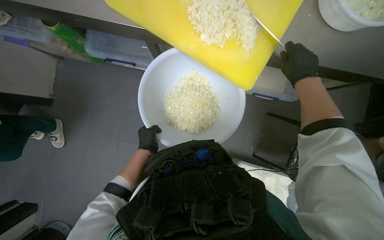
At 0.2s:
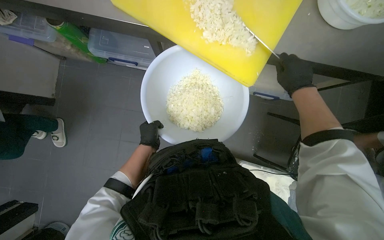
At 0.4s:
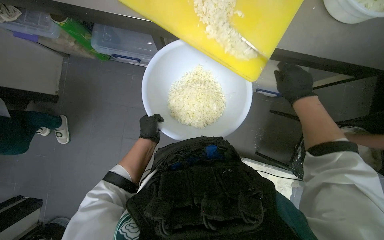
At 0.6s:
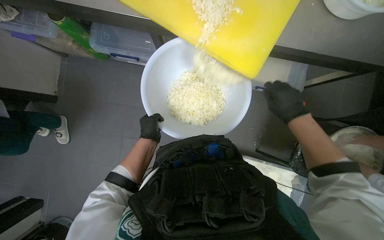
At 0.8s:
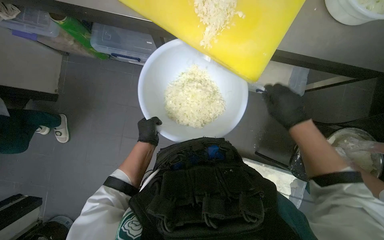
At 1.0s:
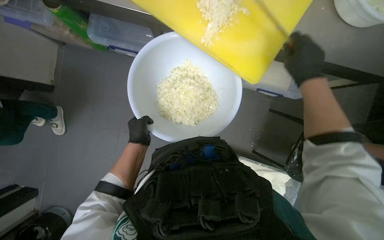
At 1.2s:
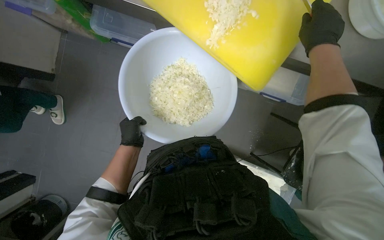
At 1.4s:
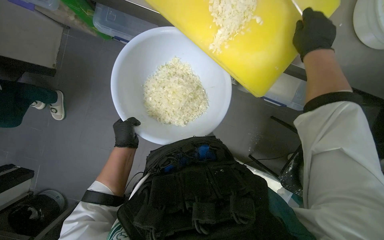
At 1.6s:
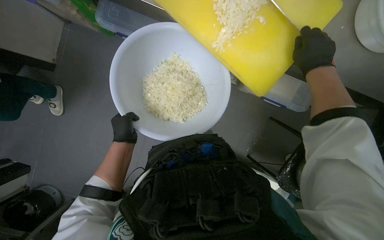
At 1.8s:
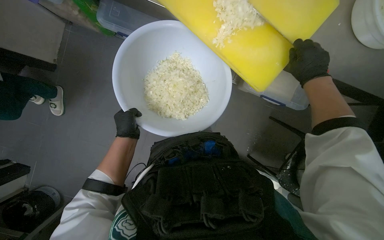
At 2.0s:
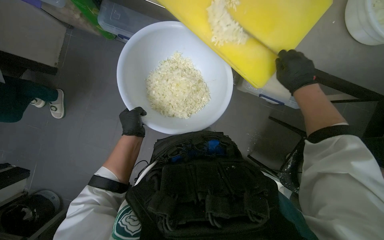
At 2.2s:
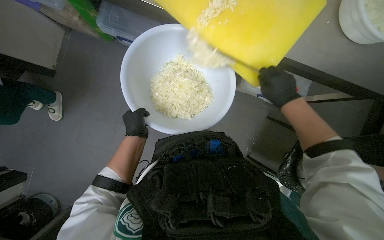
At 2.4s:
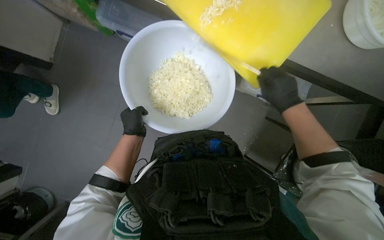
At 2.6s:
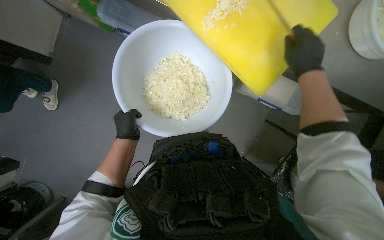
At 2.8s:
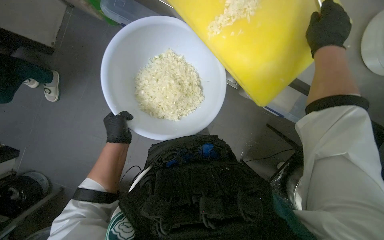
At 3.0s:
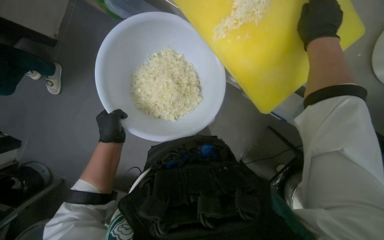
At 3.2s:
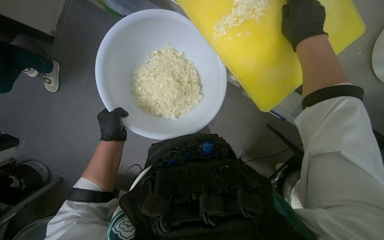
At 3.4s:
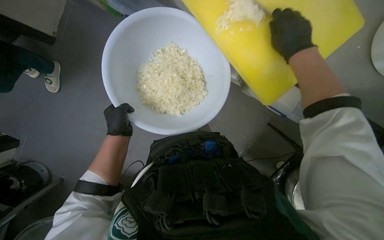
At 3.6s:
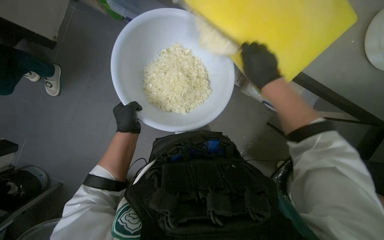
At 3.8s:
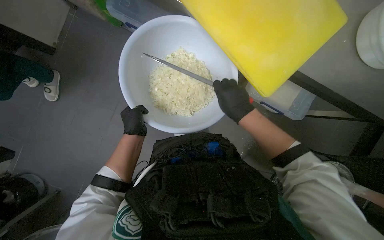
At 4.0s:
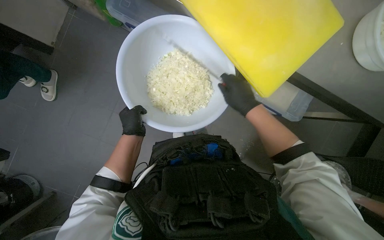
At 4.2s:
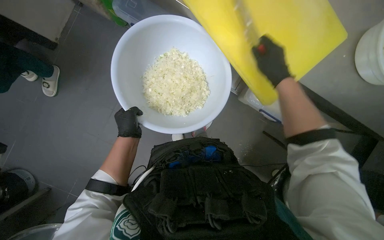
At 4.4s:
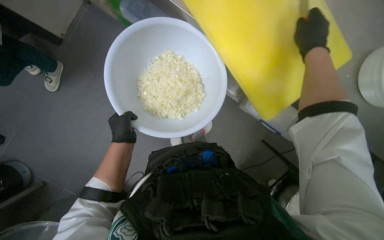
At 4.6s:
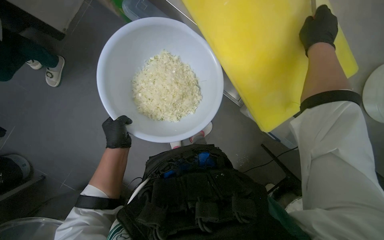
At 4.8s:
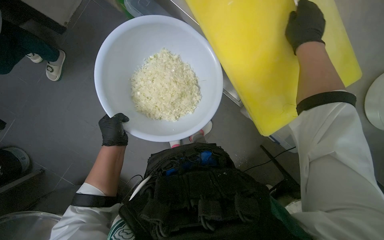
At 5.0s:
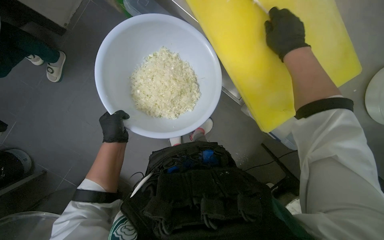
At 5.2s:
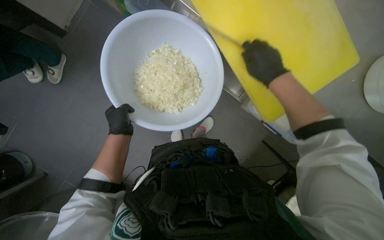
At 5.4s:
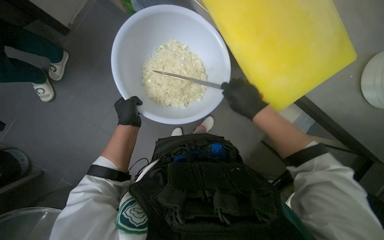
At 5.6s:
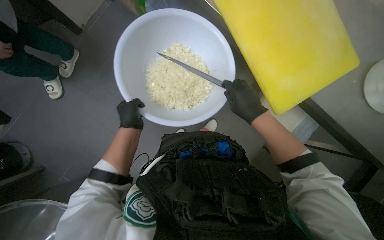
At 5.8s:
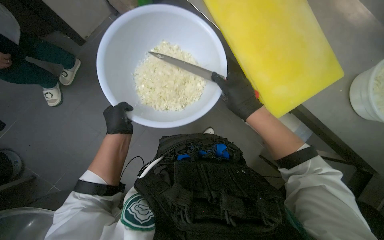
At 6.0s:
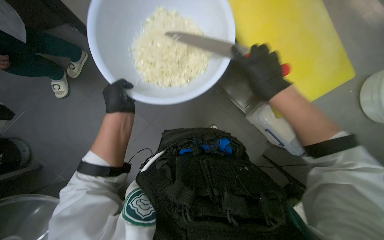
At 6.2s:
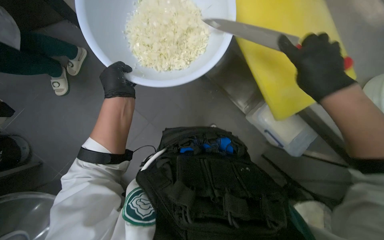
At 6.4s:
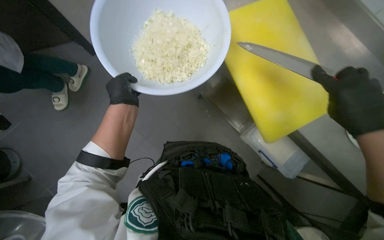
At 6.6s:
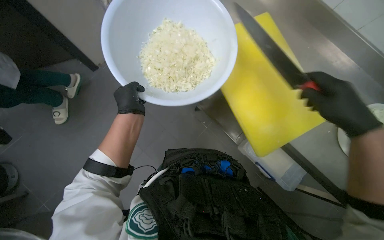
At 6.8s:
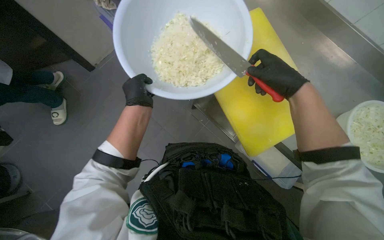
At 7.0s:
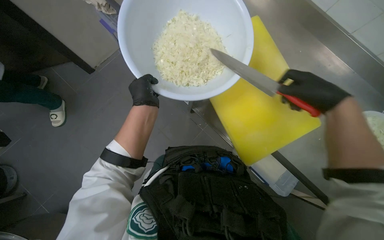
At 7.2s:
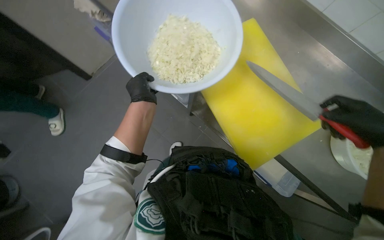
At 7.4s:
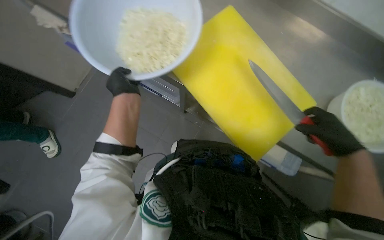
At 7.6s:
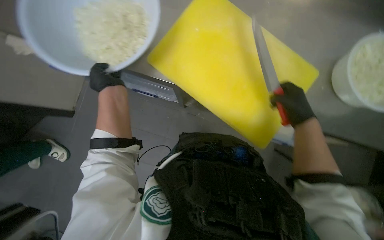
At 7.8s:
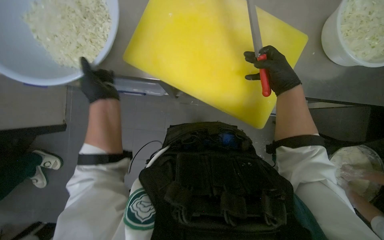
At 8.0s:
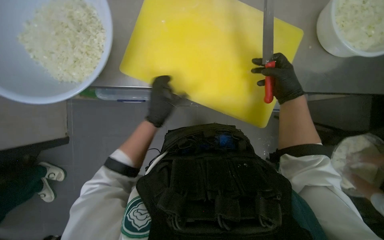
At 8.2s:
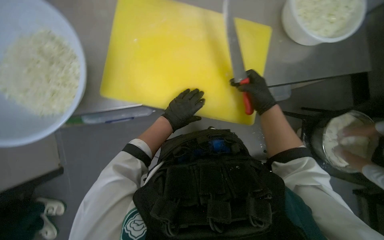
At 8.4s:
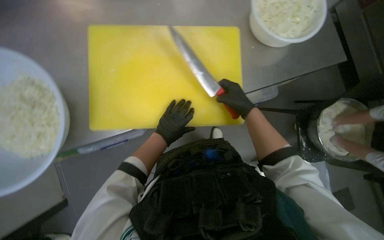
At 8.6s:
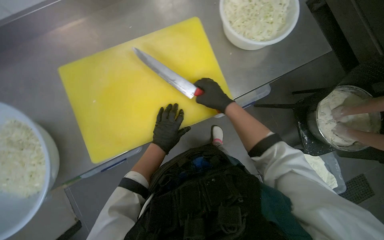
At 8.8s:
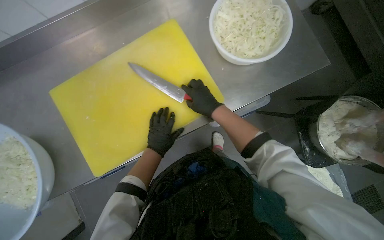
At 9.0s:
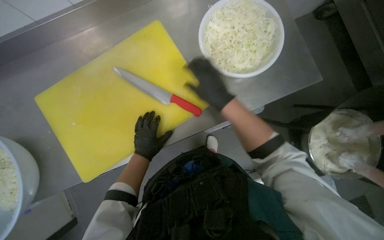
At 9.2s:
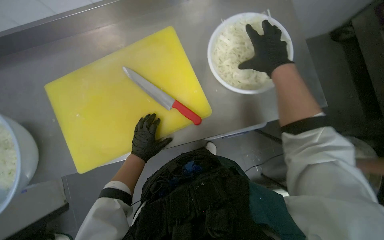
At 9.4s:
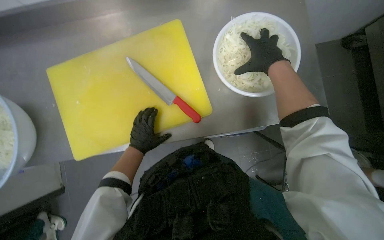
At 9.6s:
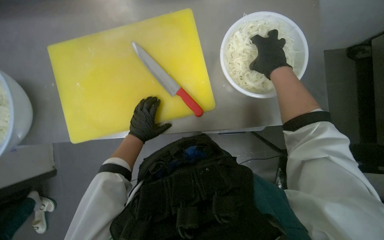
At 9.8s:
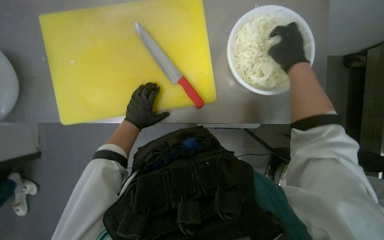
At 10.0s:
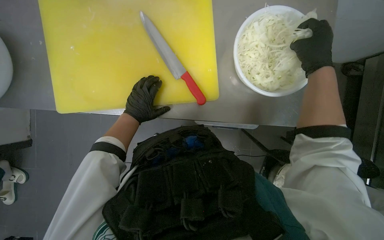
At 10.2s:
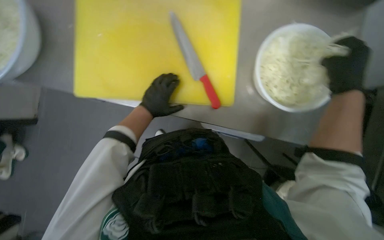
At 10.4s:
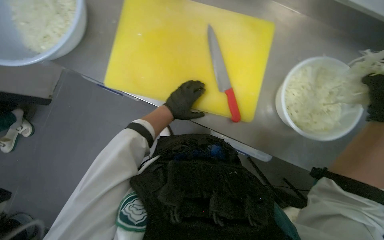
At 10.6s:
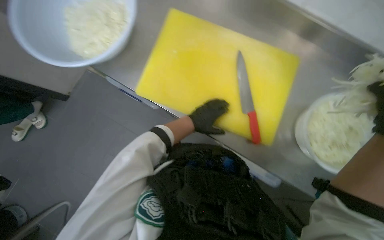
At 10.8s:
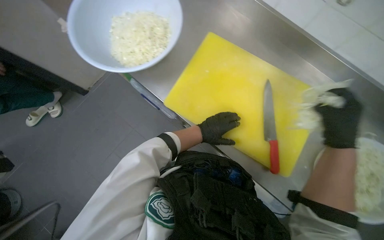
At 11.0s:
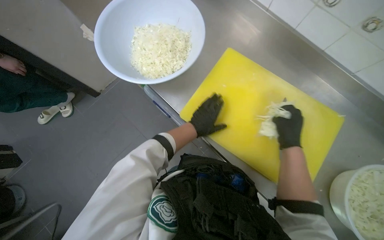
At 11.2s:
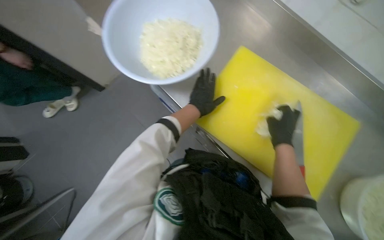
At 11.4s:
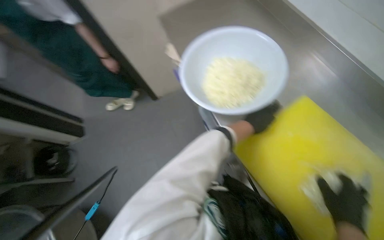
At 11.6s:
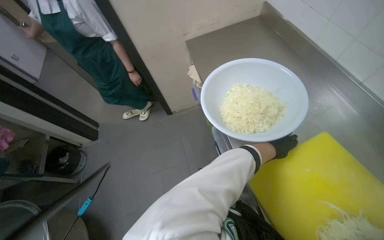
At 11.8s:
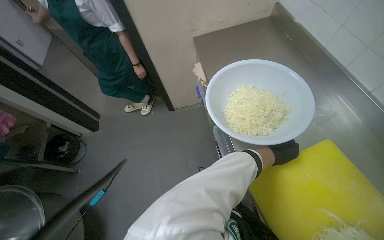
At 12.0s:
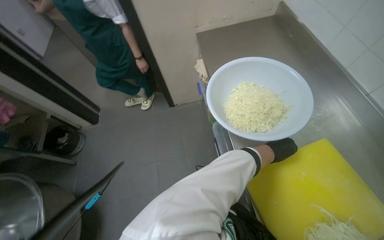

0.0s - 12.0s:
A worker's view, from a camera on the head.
Job: preparing food.
The whole recording: Chopping onions. The worker chops another piece of onion on the yellow cutting board.
0.0s - 1.6s: The right hand reaches some 10 cm down the picture, then returns.
1.6s - 3.0s: The right hand moves up the picture, about 10 cm.
3.0s - 4.4s: The right hand moves roughly 25 cm down the picture and comes back.
4.4s - 6.0s: The right hand travels to the left and down the picture by approximately 20 cm.
6.0s - 7.6s: The right hand moves left and right over approximately 20 cm, changing direction 3 times, while the left hand travels up the picture by approximately 10 cm.
7.6s - 9.0s: The view tilts about 15 degrees upward. The scene rotates counterclockwise by about 30 degrees. The left hand goes approximately 20 cm to the right.
9.0s - 10.4s: The scene rotates clockwise by some 45 degrees.
10.4s - 12.0s: The head turns to the left by approximately 60 degrees. The view tips upward by roughly 30 degrees.

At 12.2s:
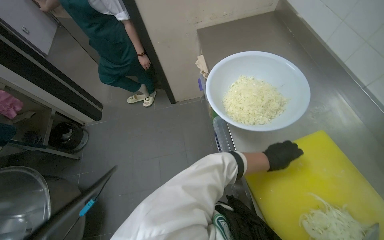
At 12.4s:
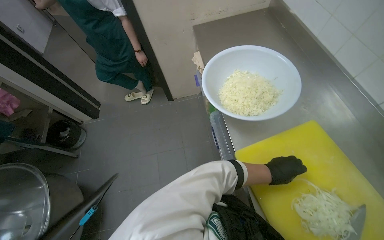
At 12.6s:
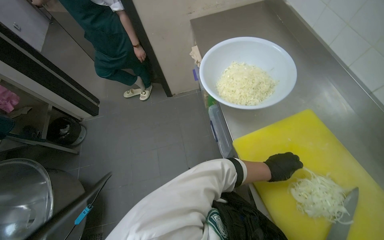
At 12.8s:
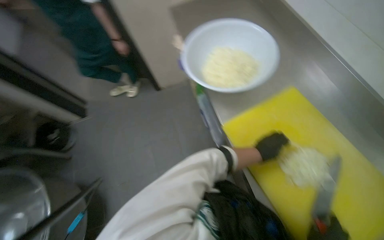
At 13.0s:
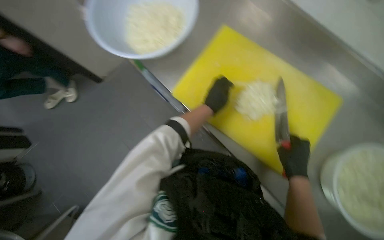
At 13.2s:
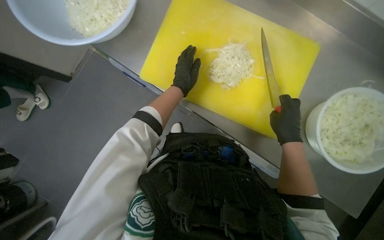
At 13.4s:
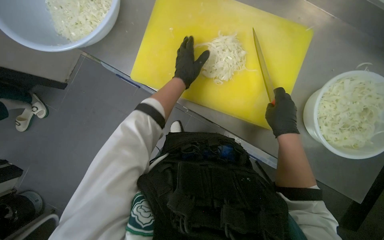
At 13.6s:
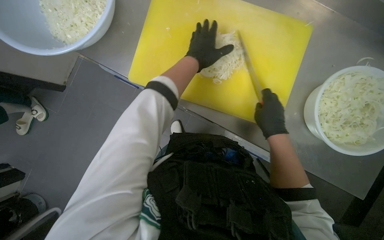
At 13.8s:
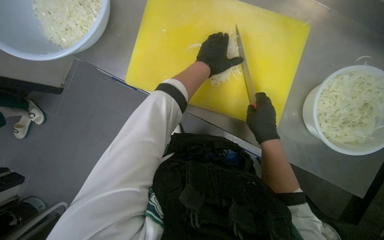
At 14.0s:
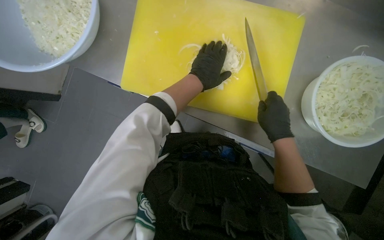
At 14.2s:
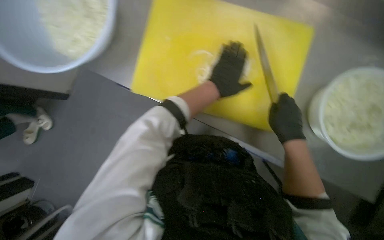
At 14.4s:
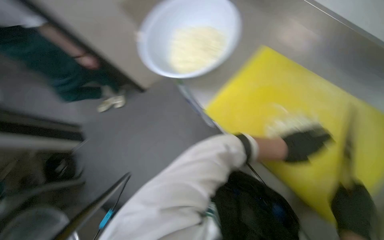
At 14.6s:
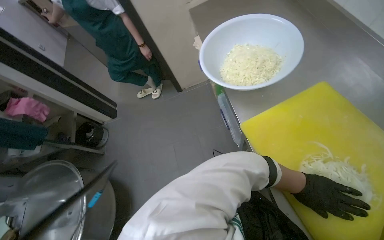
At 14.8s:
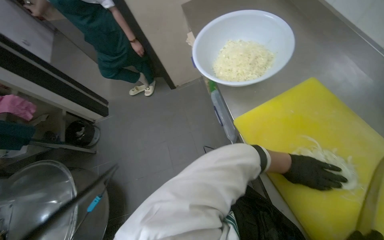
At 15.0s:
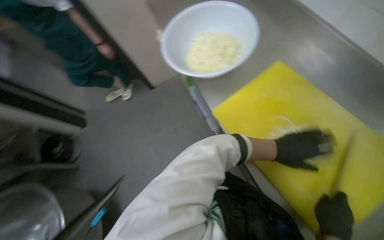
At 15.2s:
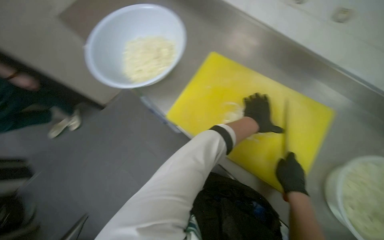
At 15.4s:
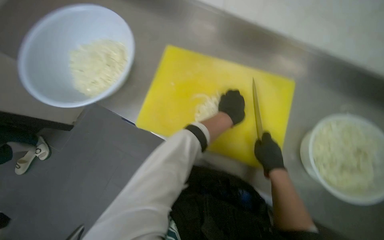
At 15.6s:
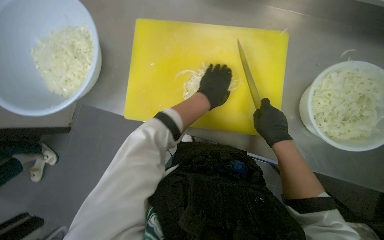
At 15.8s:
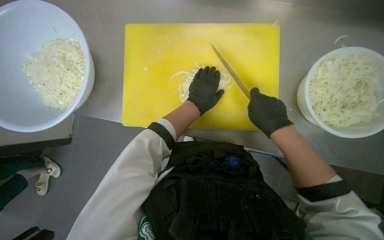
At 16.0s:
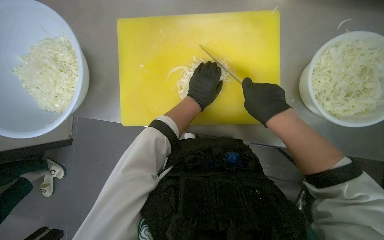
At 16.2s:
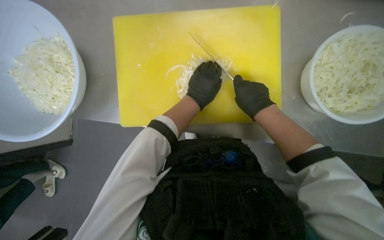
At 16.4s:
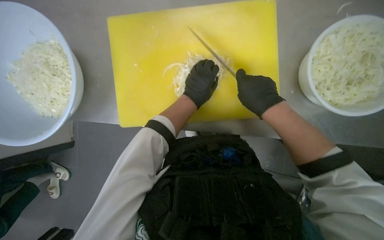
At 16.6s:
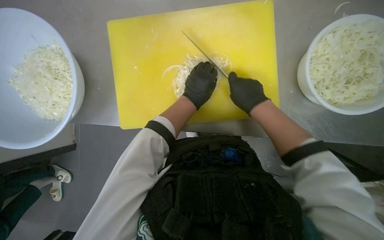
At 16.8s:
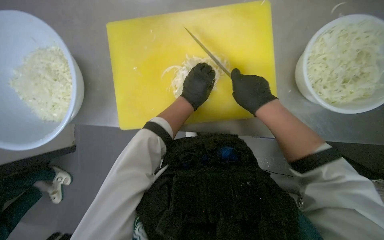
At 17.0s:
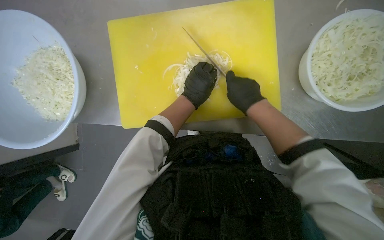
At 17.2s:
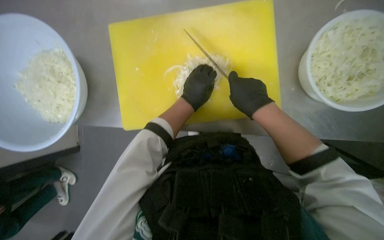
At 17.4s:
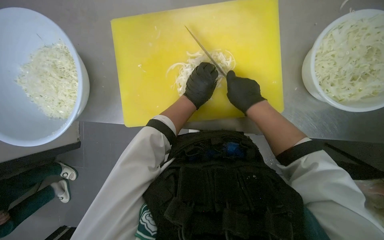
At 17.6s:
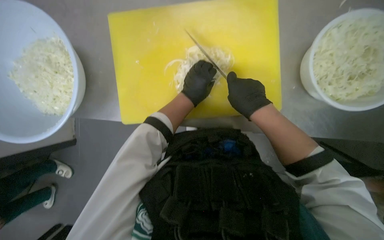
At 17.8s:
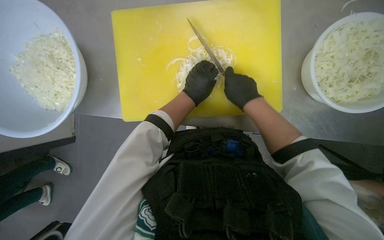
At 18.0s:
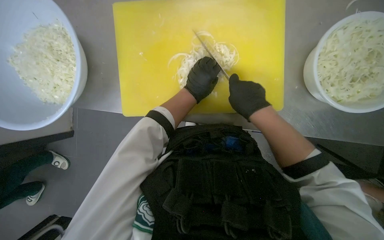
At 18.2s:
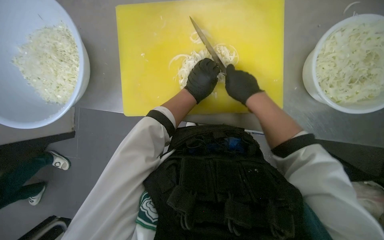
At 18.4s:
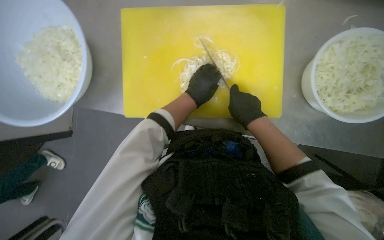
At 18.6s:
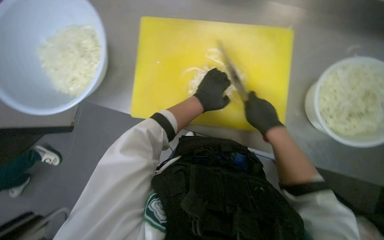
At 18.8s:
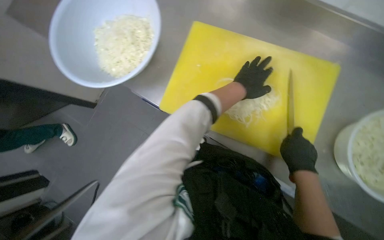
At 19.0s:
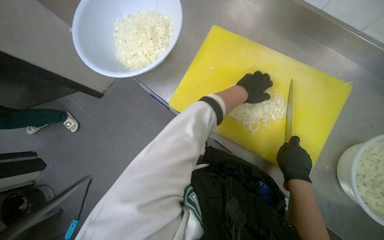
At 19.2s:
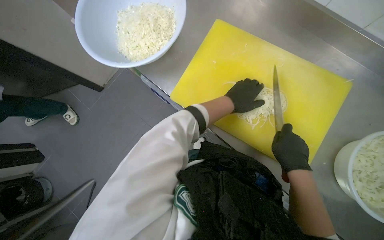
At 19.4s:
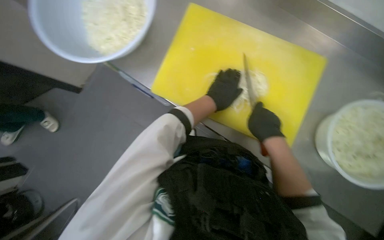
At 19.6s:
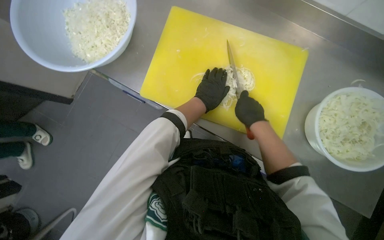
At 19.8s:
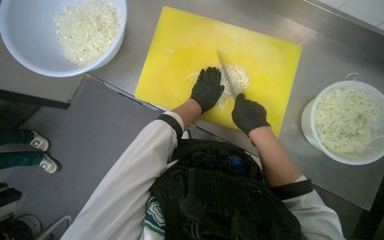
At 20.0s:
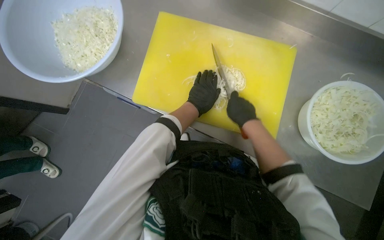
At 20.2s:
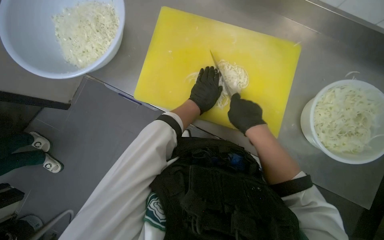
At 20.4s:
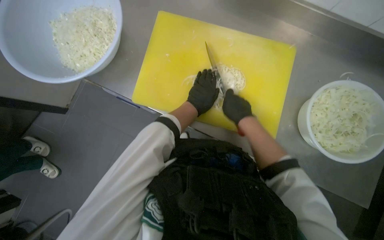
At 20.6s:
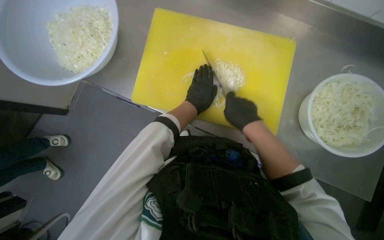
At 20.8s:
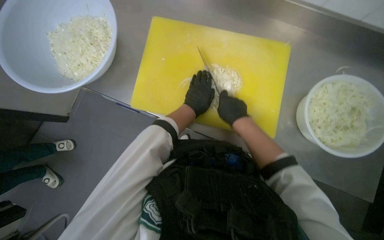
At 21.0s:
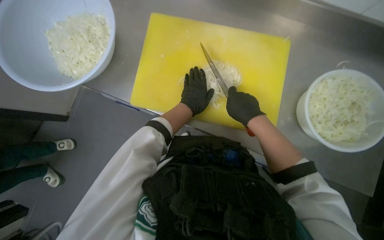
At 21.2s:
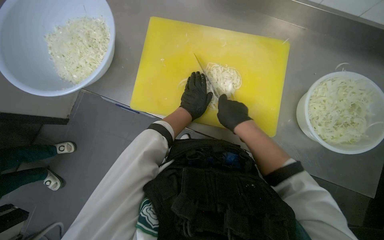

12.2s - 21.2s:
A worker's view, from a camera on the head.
Job: preparing food.
The whole recording: Chopping onions. The worker chops another piece of onion on the yellow cutting board.
12.2s - 13.8s: The head rotates roughly 55 degrees to the right. The view tilts about 25 degrees downward.
13.8s - 15.2s: The view tips upward by some 15 degrees.
15.2s - 16.6s: The camera pitches downward, by some 15 degrees. The scene rotates counterclockwise by approximately 35 degrees.
16.6s - 18.2s: The hands stay close to where they were, moving slightly.
19.8s - 21.2s: The hands make small movements and keep their place.
